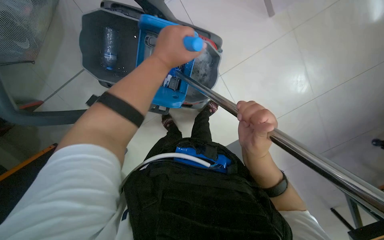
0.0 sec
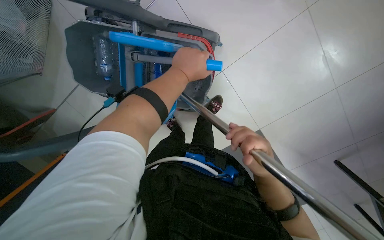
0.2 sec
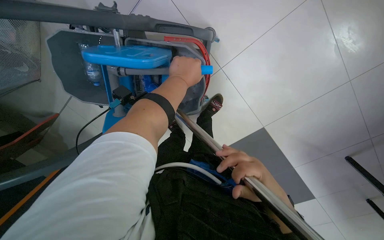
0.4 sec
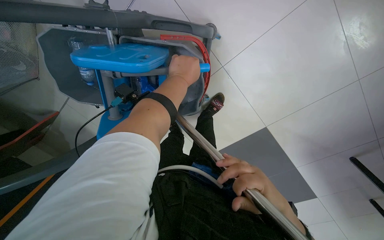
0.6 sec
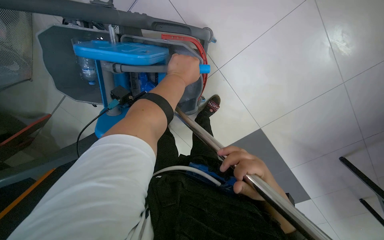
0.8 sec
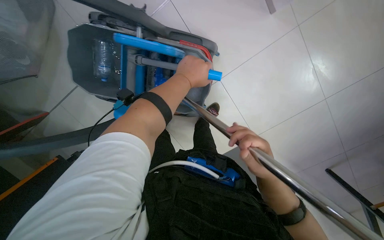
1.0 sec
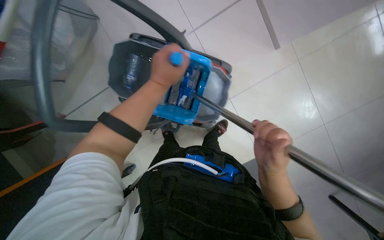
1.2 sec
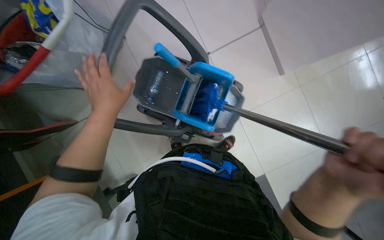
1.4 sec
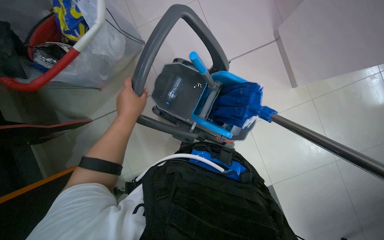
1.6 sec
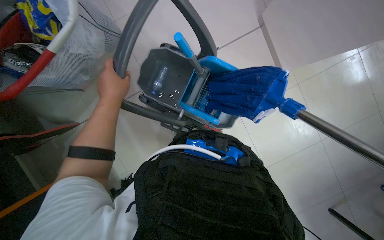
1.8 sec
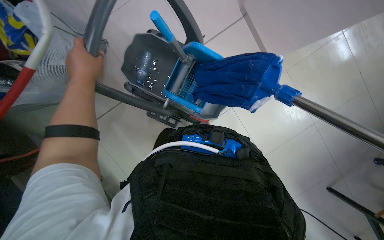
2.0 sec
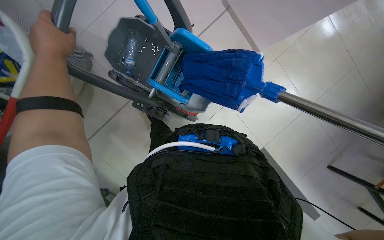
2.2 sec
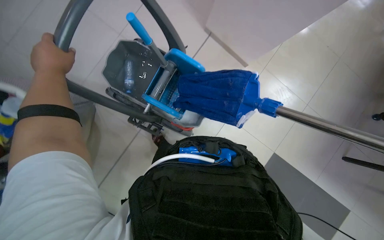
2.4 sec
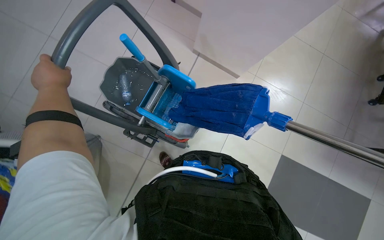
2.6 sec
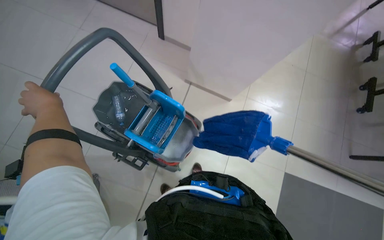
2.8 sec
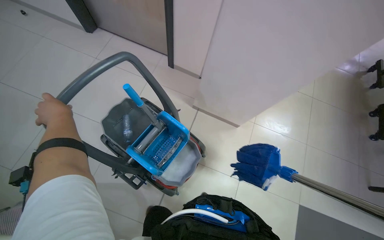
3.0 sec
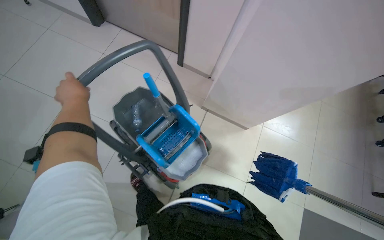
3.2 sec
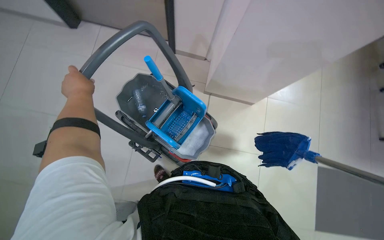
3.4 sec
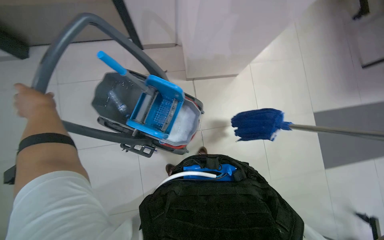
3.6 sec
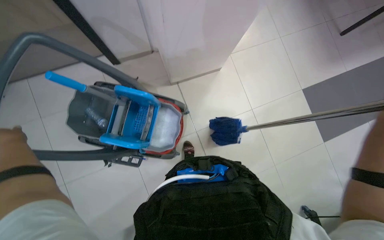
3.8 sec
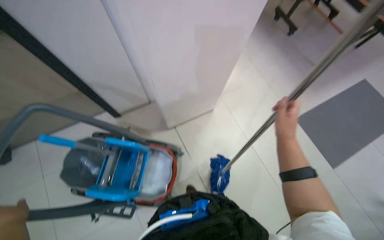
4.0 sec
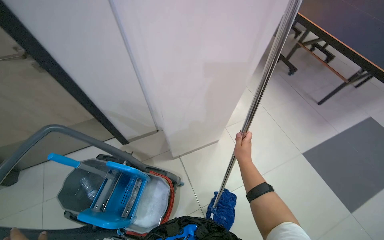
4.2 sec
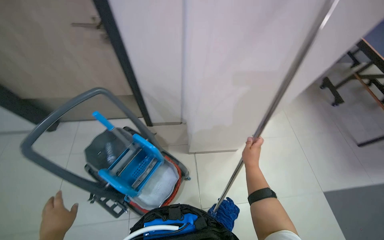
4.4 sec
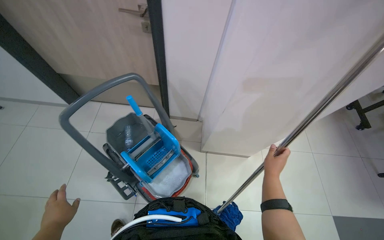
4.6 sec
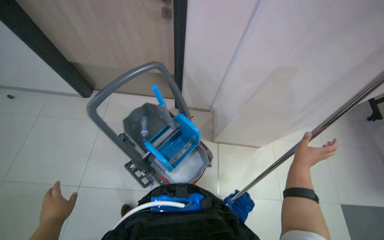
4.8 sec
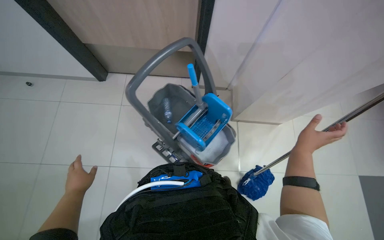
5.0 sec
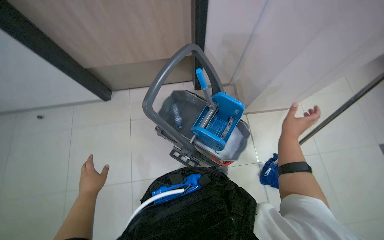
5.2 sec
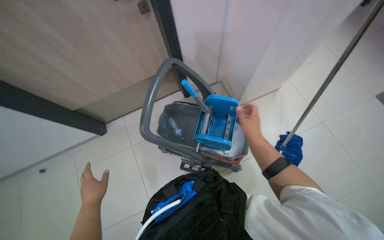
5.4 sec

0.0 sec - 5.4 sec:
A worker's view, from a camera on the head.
Job: mopping floor.
The whole recording: Mopping floor with flat mop. The worker mops the floor with a flat mop, periodically rinsing and wringing it in the cleaning cart.
0.0 sec - 1.4 sec: The view tilts approximately 15 degrees upward.
1.4 sec - 2.8 sec: The view swings about 15 degrees to the right. The left hand travels to the left by some 25 cm.
2.8 sec - 4.0 sec: The wearer looks some 25 degrees further upward.
4.0 sec - 5.4 sec: The head travels roughly 40 cm. The camera sweeps to the left, by approximately 20 degrees.

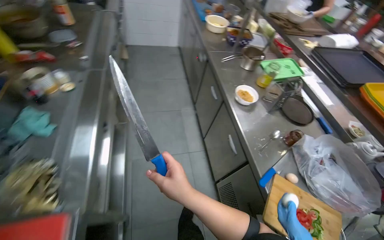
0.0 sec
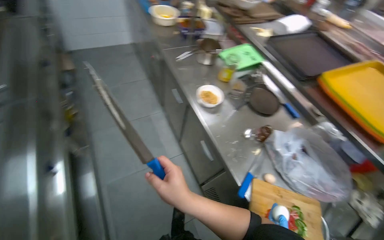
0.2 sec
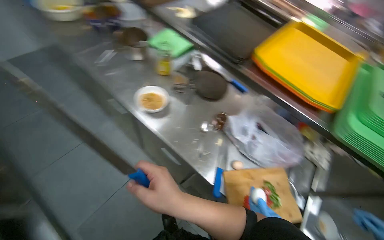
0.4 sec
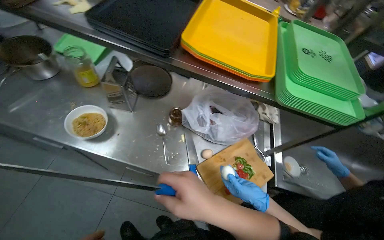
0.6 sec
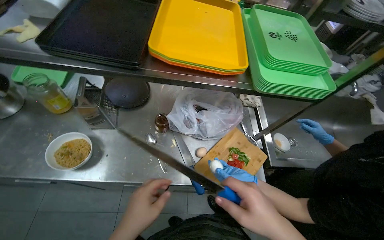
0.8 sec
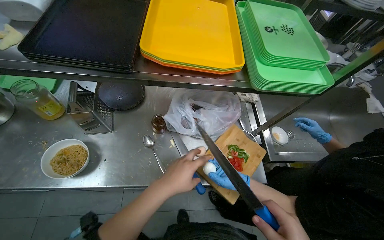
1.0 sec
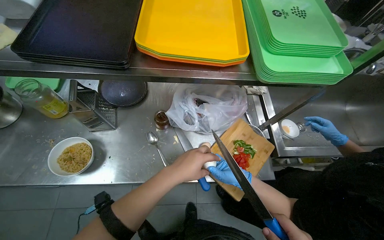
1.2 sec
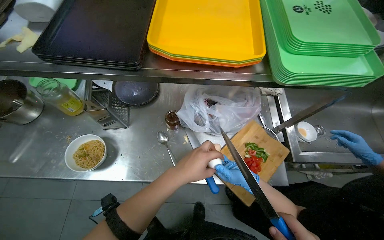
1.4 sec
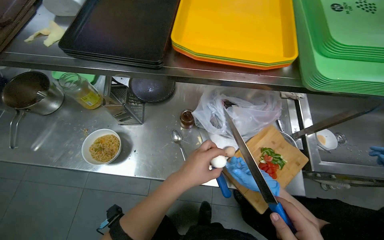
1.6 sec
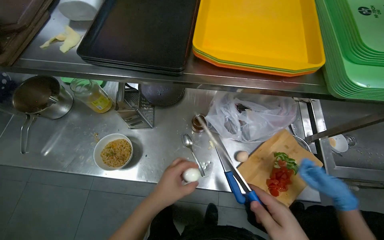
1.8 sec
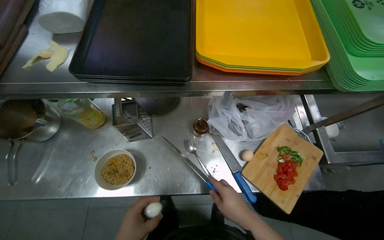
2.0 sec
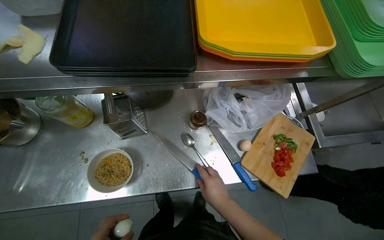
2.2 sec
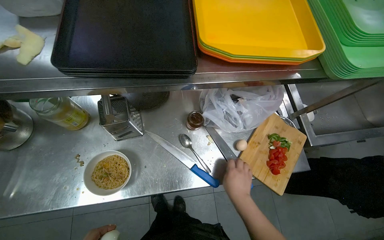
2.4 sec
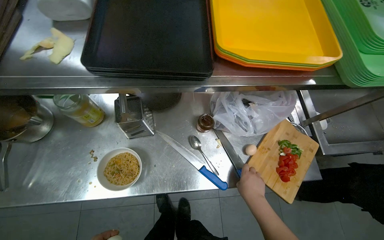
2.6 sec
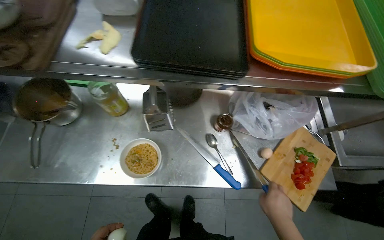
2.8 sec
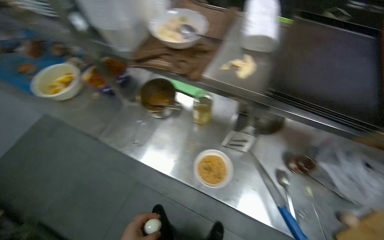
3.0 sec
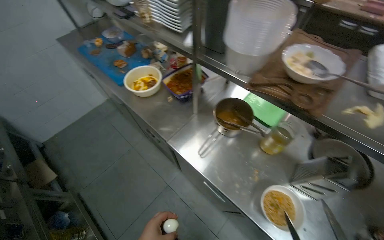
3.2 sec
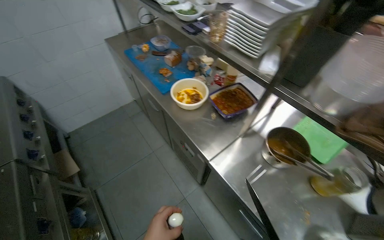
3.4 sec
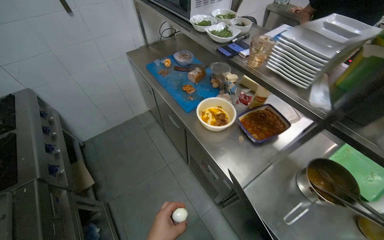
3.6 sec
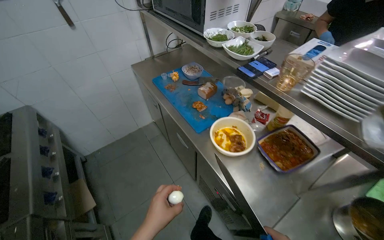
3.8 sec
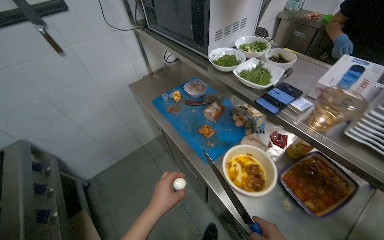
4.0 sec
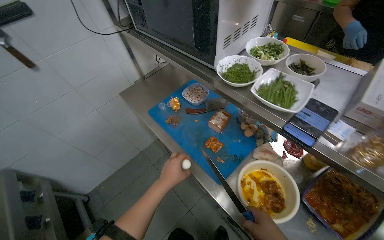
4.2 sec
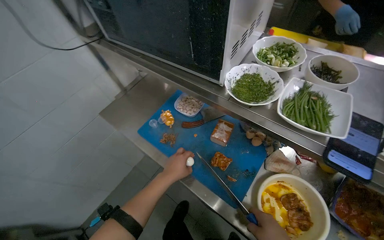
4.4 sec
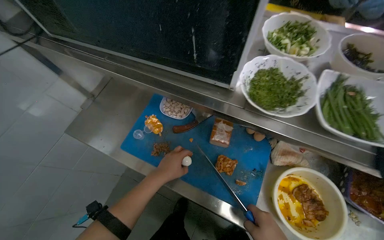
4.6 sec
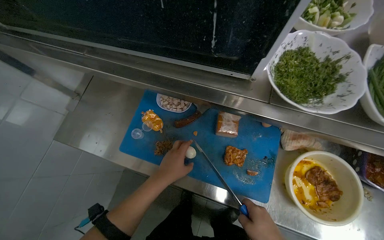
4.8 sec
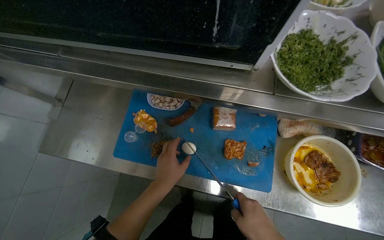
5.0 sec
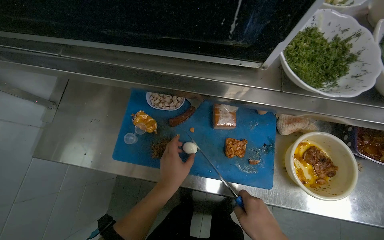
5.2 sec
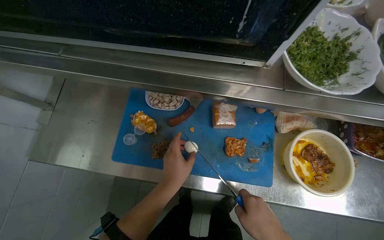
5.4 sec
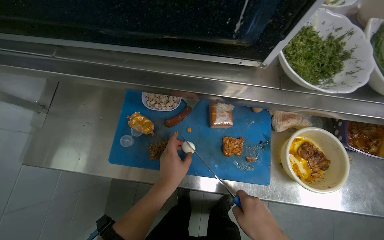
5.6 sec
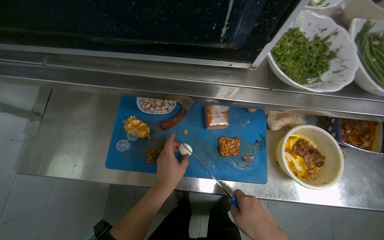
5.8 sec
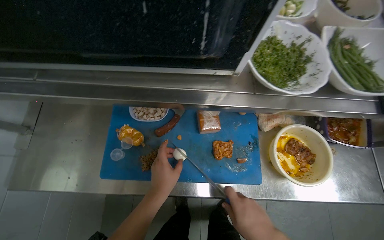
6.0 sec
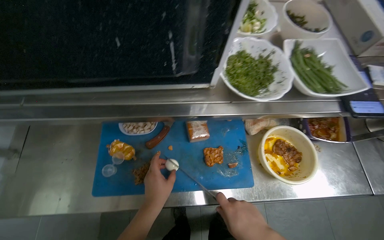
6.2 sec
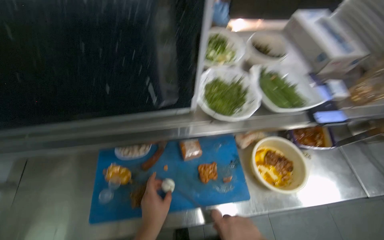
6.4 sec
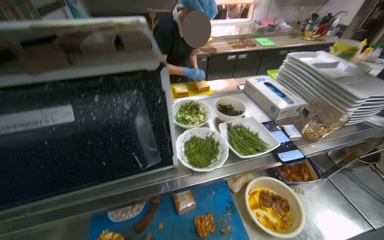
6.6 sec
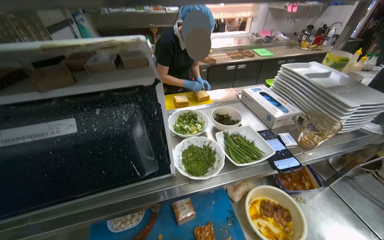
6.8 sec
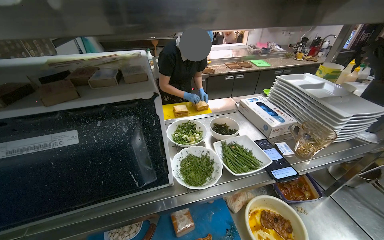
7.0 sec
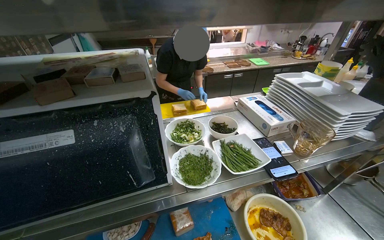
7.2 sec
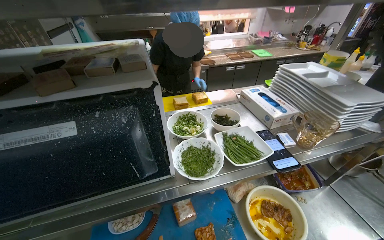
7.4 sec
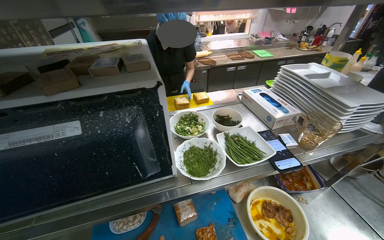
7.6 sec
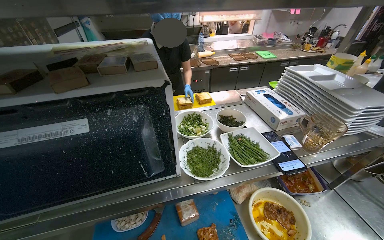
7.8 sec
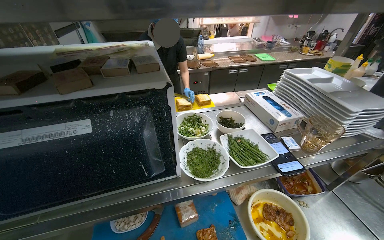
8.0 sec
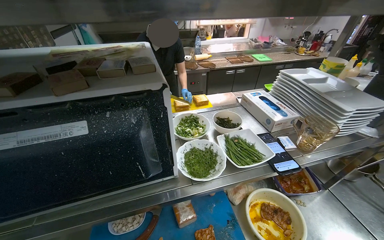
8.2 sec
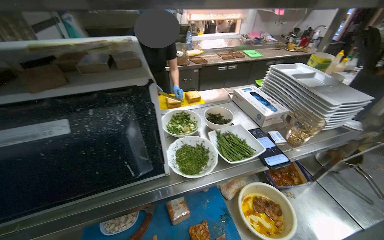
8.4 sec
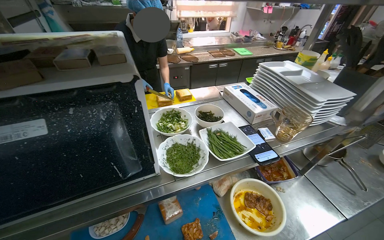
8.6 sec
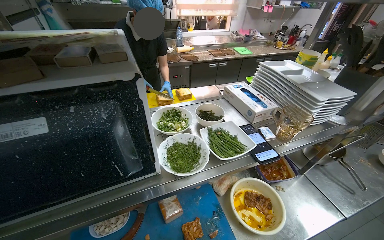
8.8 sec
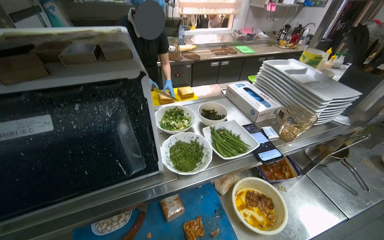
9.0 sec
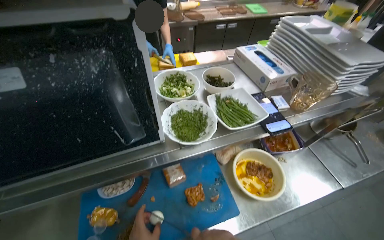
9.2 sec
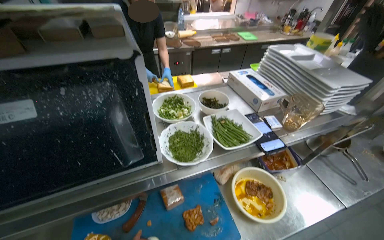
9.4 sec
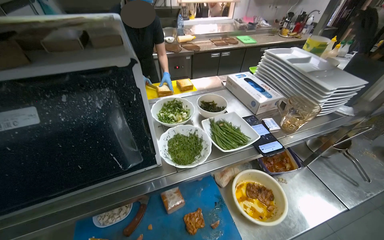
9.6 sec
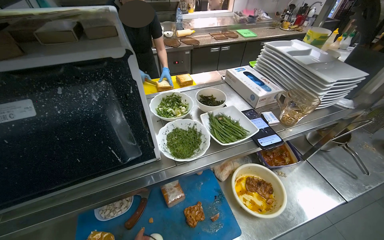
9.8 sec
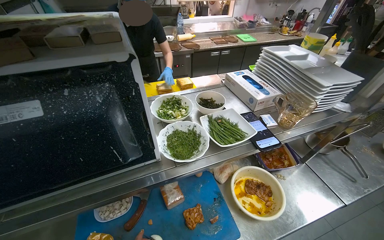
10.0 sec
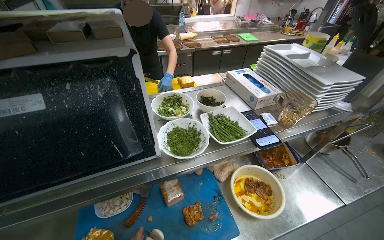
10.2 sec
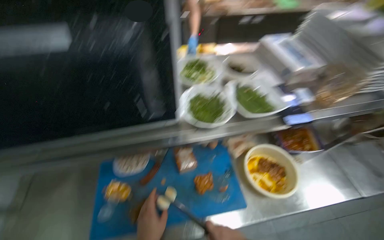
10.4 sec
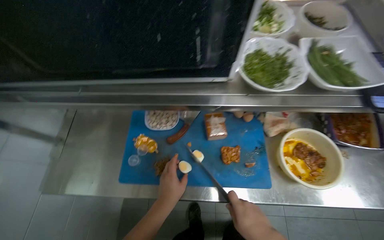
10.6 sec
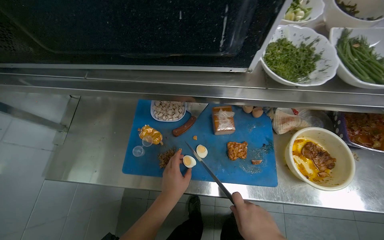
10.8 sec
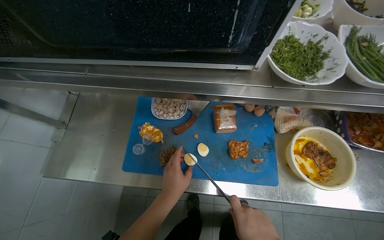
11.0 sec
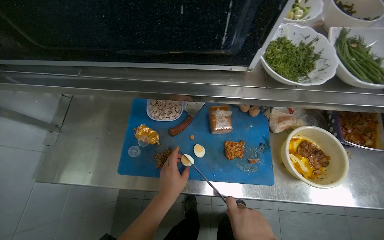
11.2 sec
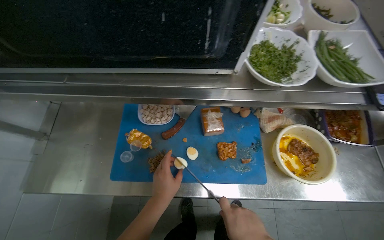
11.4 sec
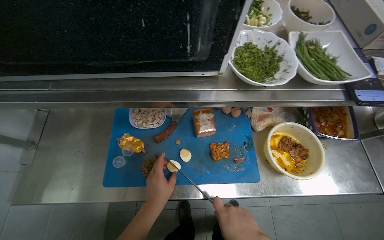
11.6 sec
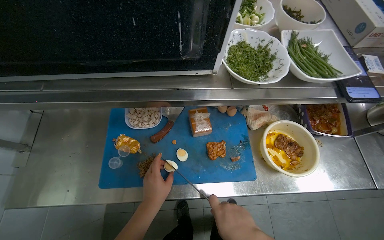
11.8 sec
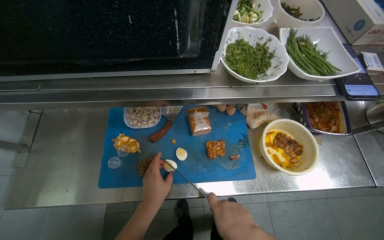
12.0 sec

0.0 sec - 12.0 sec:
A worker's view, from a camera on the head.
Job: preparing food.
The whole recording: Preparing and adding noodle toppings. The worker cuts boiled eggs and meat, then adds them as toppings to a bowl of noodles.
0.0 sec - 1.6 sec: The wearer moves some 50 cm. The wearer looks about 70 degrees further to the right. The wearer looks some 25 degrees further downward.
3.0 sec - 4.4 sec: The camera is carried some 1 m.
4.4 sec - 6.0 sec: The head turns to the right by approximately 35 degrees. The view tilts roughly 10 degrees downward.
6.0 sec - 7.6 sec: The camera pitches upward, by roughly 30 degrees.
10.4 sec - 12.0 sec: The view tips downward by some 15 degrees.

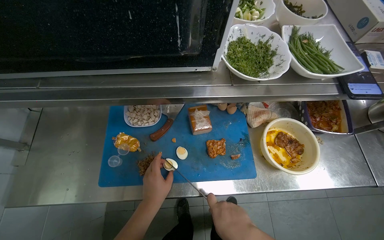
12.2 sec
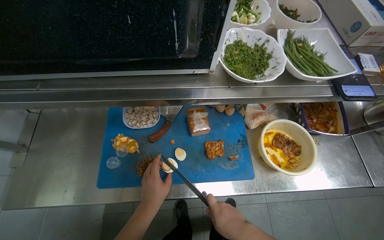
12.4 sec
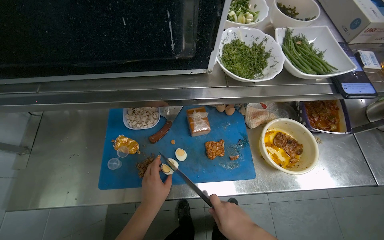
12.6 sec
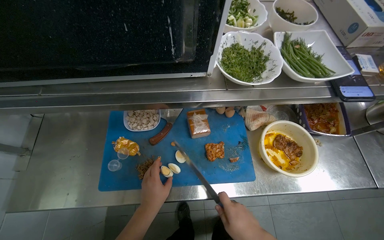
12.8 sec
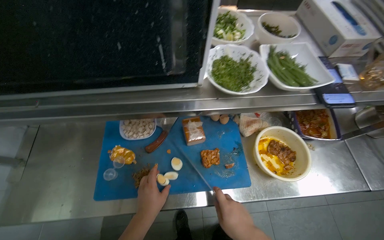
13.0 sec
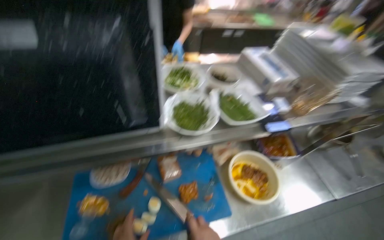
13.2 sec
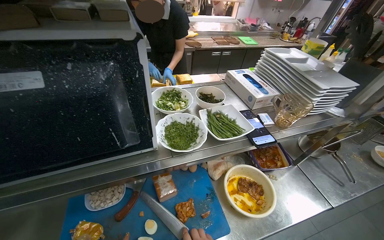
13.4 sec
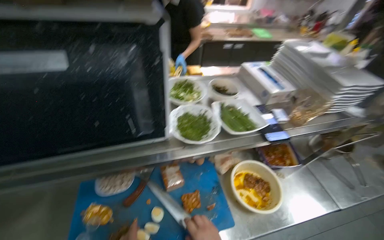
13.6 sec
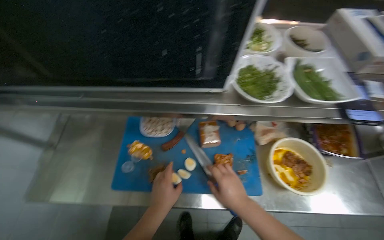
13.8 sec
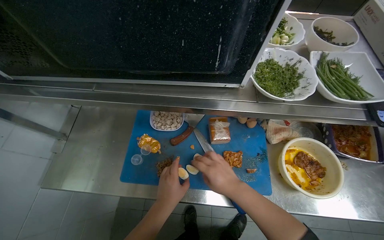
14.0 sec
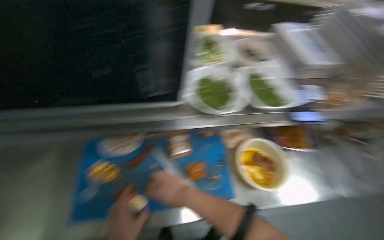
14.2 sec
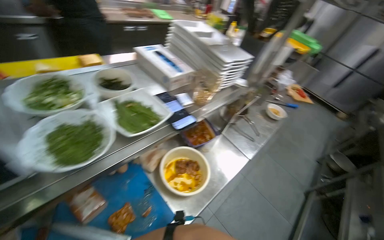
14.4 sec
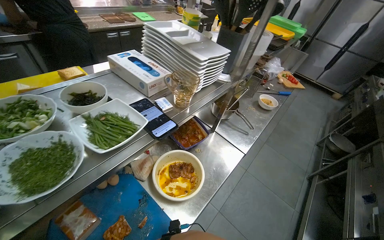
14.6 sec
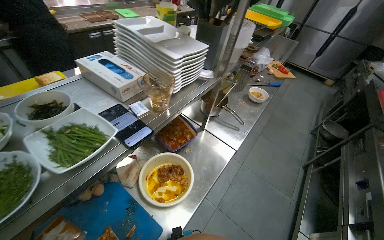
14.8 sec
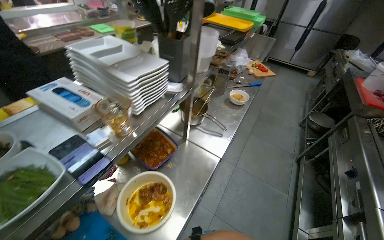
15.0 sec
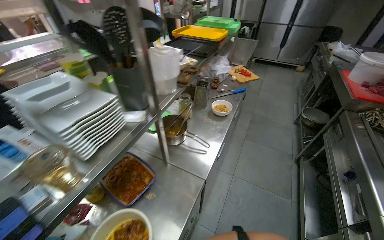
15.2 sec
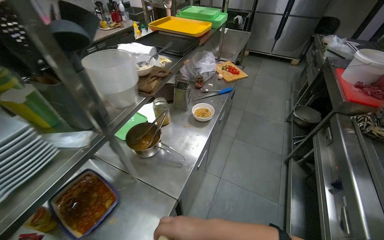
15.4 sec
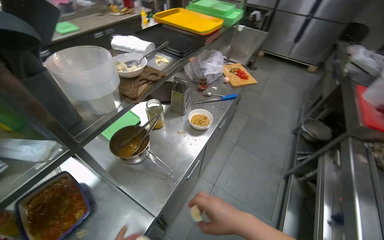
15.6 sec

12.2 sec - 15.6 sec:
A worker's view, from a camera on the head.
Job: preparing food.
The whole recording: Preparing and adding noodle toppings. The worker cuts boiled eggs and meat, then adds them as toppings to a bowl of noodles.
13.8 sec - 15.6 sec: The camera travels about 80 cm. The head turns to the right by some 60 degrees.
